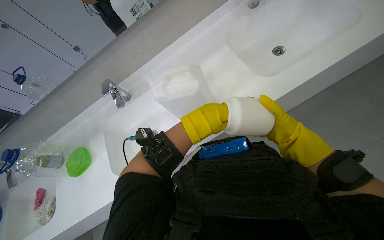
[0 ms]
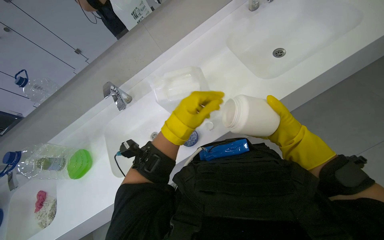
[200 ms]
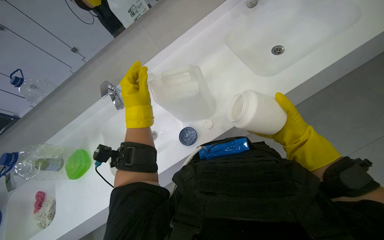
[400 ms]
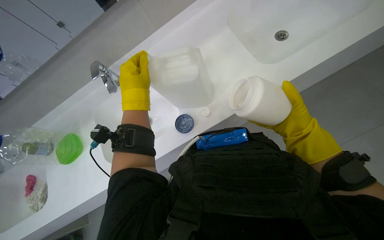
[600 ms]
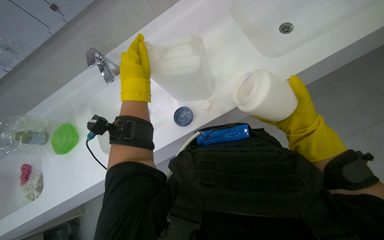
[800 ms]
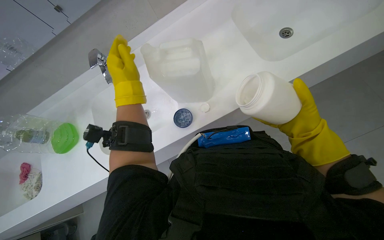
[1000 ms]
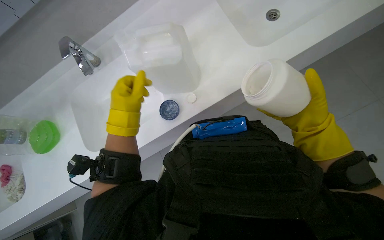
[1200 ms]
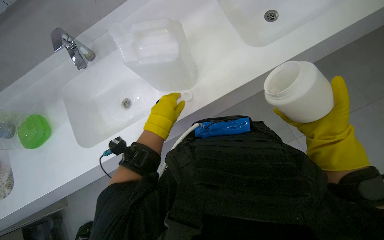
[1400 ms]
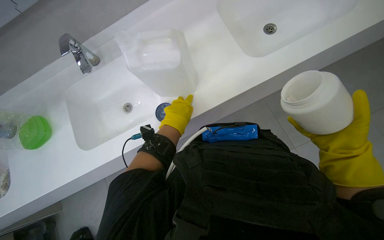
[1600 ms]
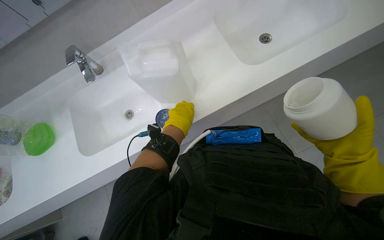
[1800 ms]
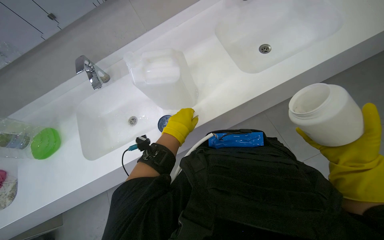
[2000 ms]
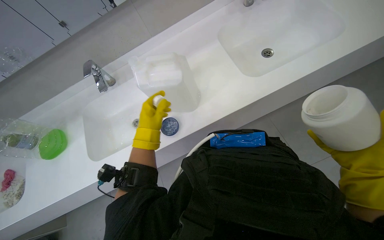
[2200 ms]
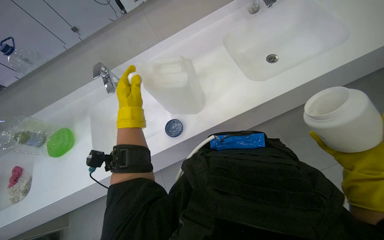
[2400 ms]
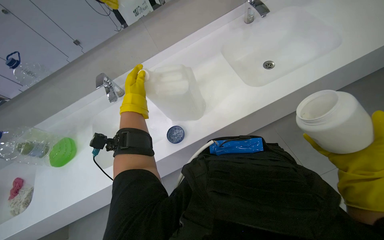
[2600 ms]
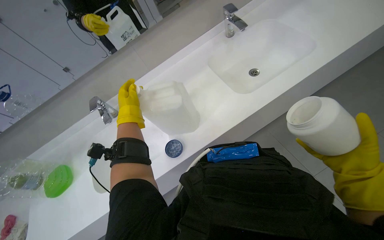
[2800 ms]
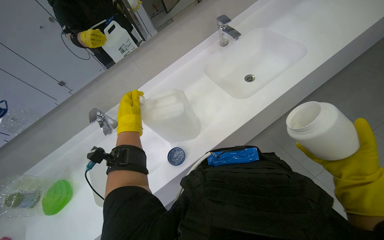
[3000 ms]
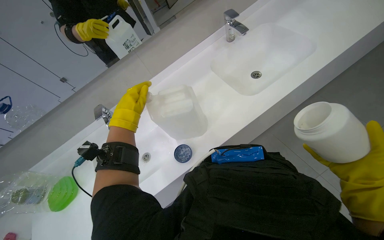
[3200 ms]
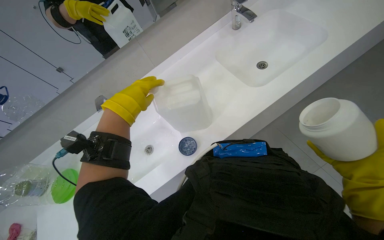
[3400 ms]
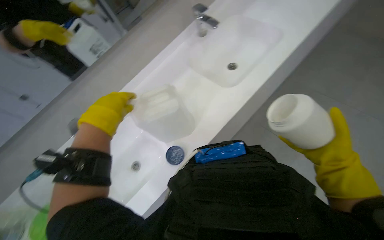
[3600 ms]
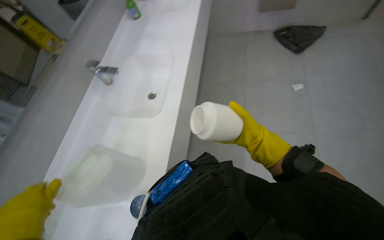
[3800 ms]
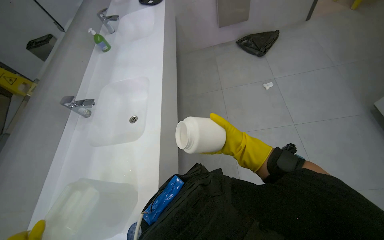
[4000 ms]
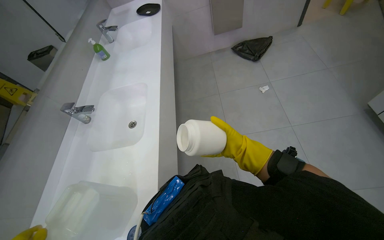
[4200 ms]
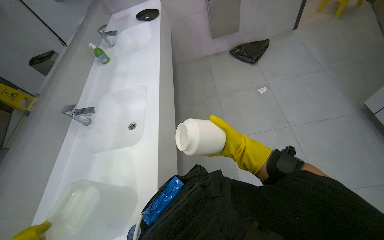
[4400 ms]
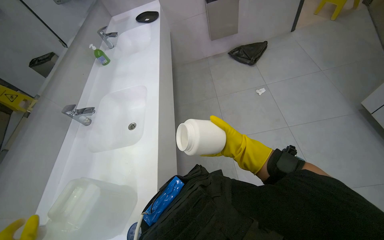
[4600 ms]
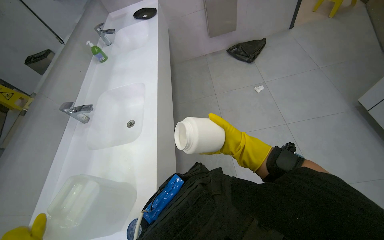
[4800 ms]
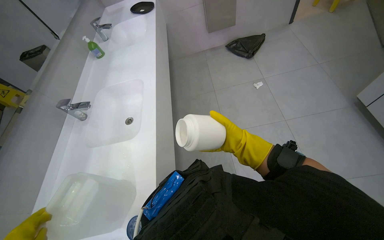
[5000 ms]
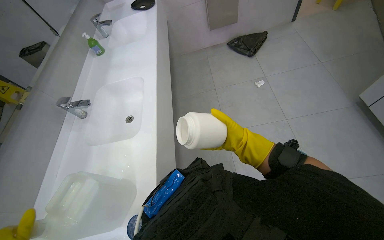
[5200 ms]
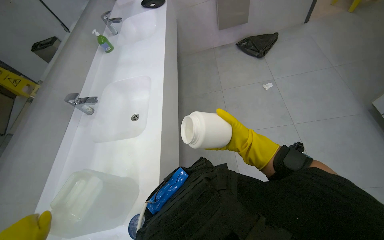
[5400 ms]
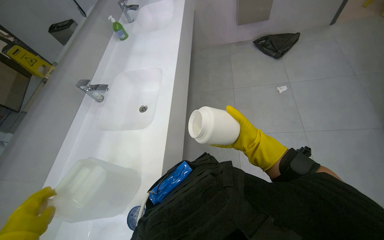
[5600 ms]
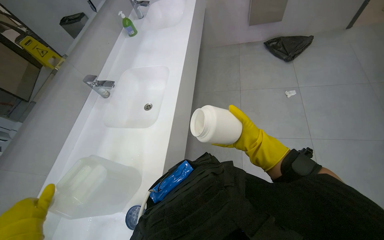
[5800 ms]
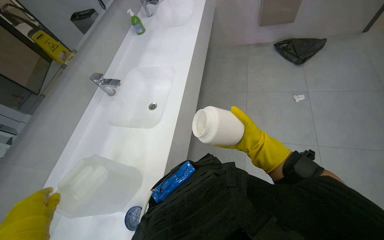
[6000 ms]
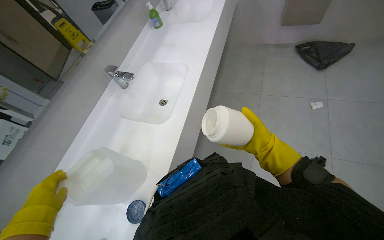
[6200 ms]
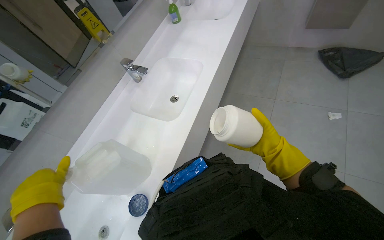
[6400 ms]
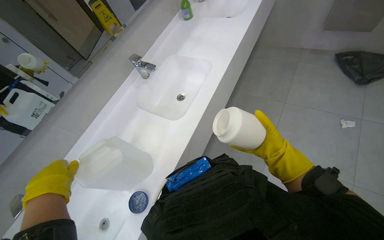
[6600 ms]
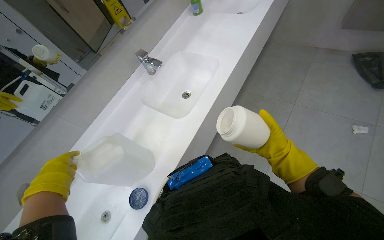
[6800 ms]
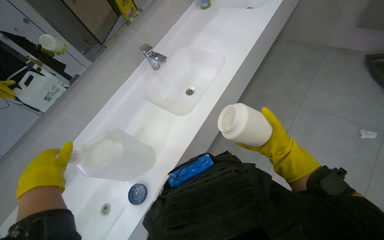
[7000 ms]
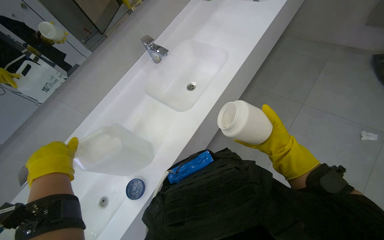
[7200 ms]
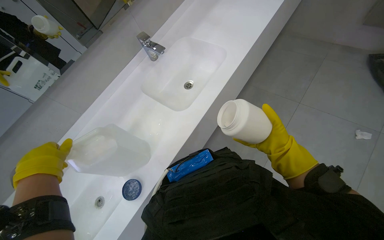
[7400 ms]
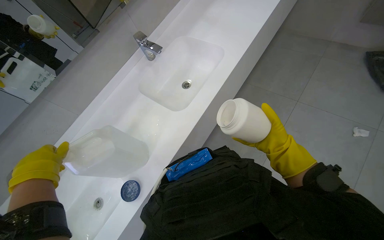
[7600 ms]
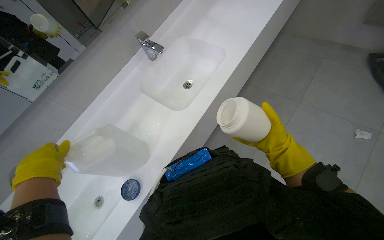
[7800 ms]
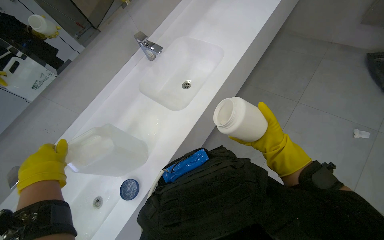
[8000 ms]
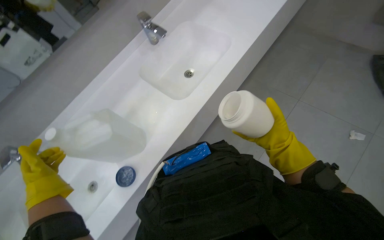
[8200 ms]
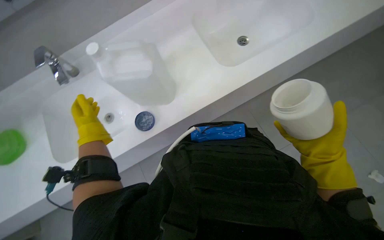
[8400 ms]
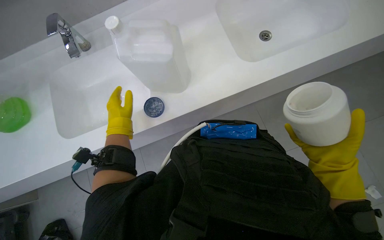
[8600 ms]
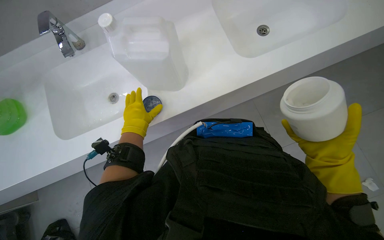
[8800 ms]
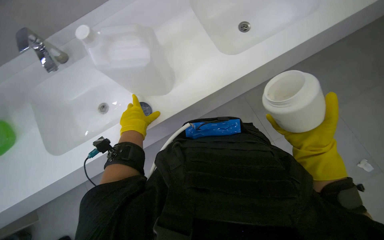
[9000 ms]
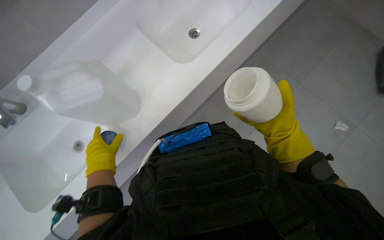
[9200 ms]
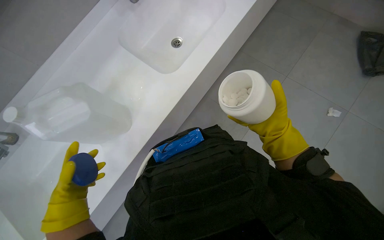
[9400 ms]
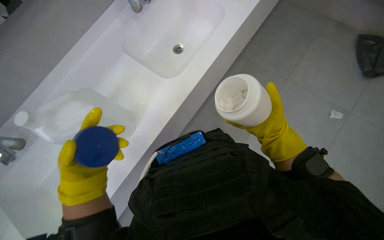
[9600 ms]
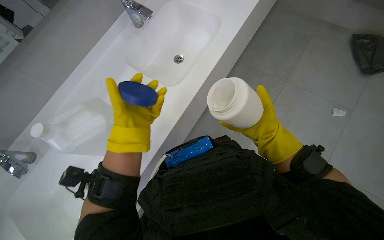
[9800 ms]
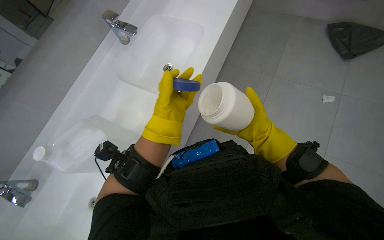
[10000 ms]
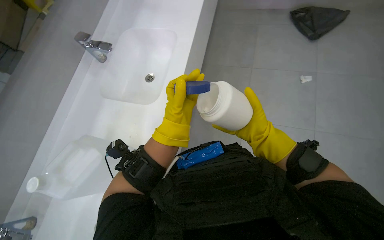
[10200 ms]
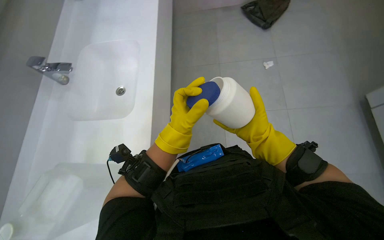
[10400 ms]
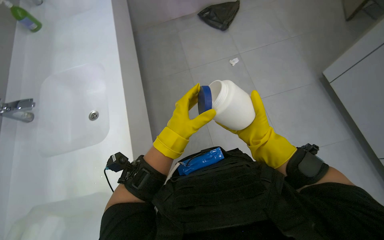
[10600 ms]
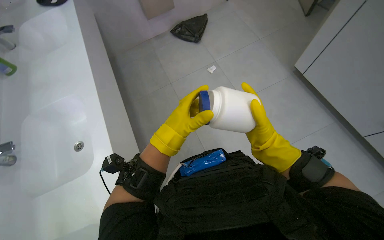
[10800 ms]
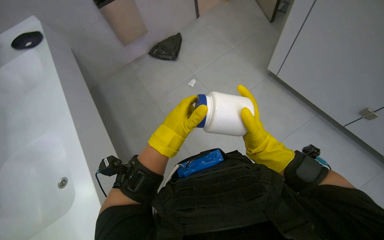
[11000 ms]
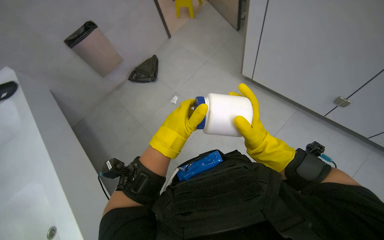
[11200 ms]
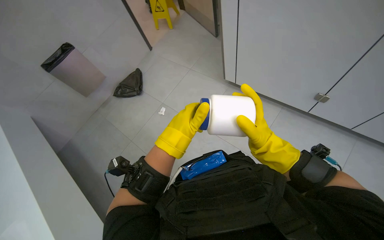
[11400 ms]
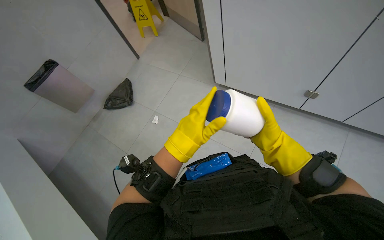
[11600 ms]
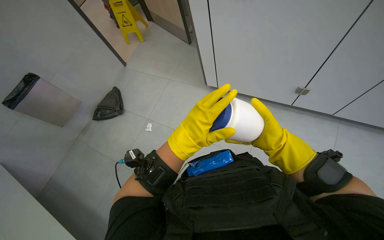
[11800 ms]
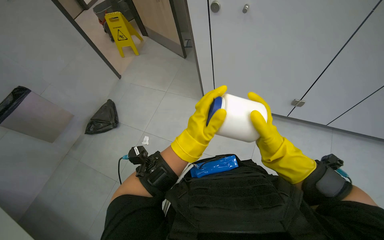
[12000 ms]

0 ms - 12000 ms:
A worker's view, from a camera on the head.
Job: preparing cleaning supplies.
The whole recording: Preparing cleaning solution with tablets. The worker retrieves cleaning tablets from the cart and adds them to the water-filled container.
0 ms - 1600 ms: The right hand is displaced nearer to the camera by about 15 cm. The left hand moves about 15 cm to the left and comes back.
1600 ms - 3000 ms: The view tips upward by some 20 degrees. The left hand heads to the left, covering about 15 cm.
3000 ms - 4400 ms: The wearer looks some 60 degrees further to the right. The wearer looks approximately 15 degrees further upward.
6000 ms - 7600 ms: The wearer looks about 25 degrees further to the left.
7600 ms - 9000 ms: The wearer looks approximately 20 degrees further downward. Everything in view rotates roughly 25 degrees clockwise. The left hand moves farther from the camera, roughly 25 cm.
9000 ms - 10400 ms: The wearer looks roughly 45 degrees further to the right.
10400 ms - 12000 ms: The wearer looks roughly 50 degrees further to the right. The wearer looks approximately 25 degrees further upward.

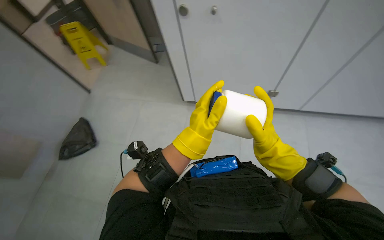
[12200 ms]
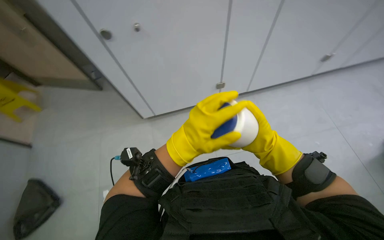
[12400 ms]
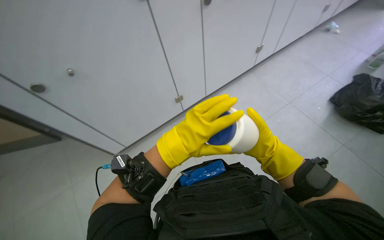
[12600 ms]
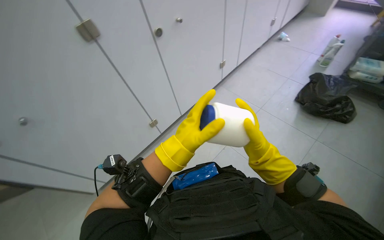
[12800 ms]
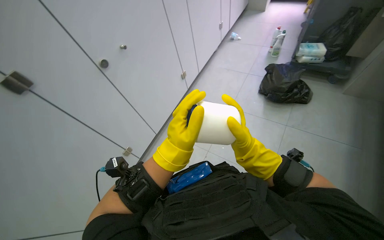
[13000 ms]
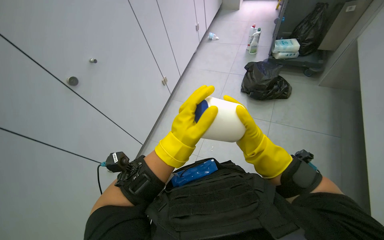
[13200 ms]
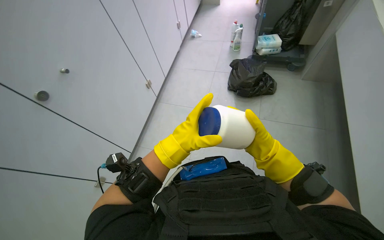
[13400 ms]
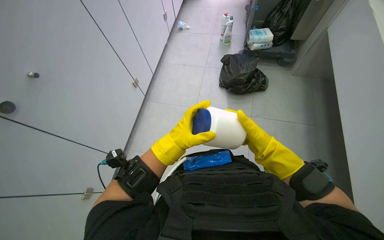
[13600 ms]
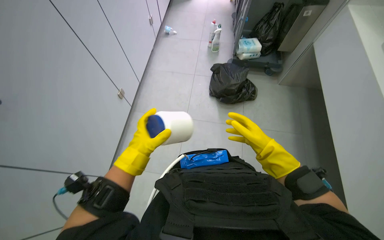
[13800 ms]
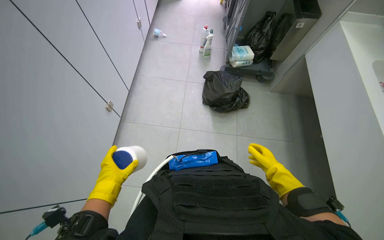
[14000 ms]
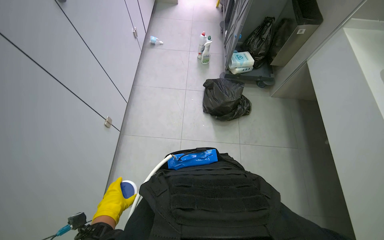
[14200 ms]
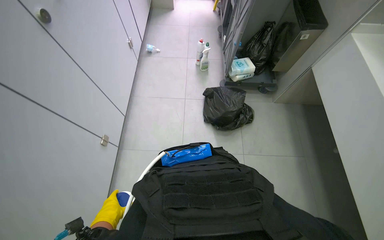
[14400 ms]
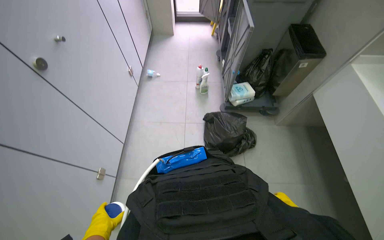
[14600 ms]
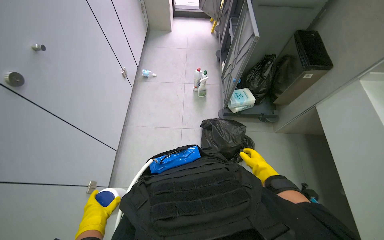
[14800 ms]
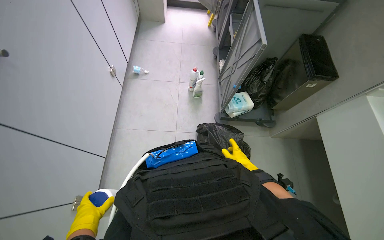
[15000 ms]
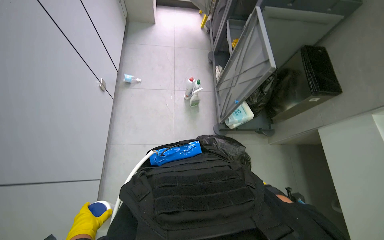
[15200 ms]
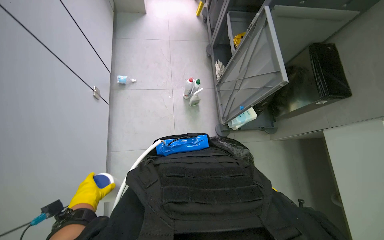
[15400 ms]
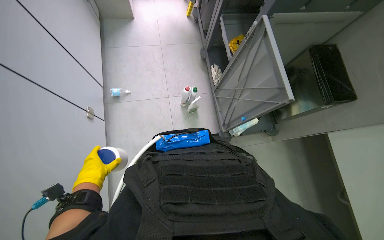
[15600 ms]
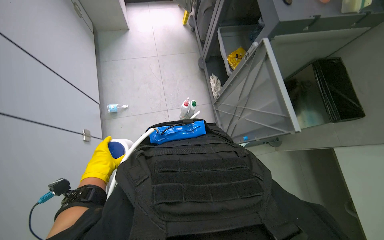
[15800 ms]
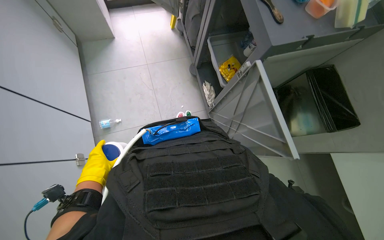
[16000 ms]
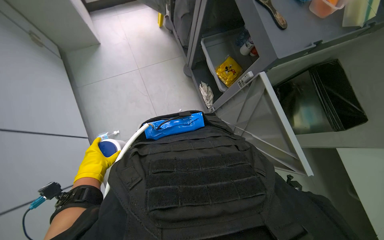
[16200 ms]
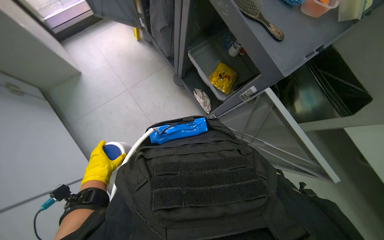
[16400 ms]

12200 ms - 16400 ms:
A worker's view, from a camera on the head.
Job: preparing cleaning supplies.
The whole recording: Preparing cleaning solution with tablets. The worker retrieves cleaning tablets from the cart and adds them to the water-filled container.
12200 ms - 13600 ms: The head travels about 40 cm. The head rotates approximately 70 degrees to the right.
13600 ms - 15000 ms: The camera travels some 1 m.
15000 ms - 16400 ms: The wearer moves approximately 1 m. The view tips downward by roughly 20 degrees. The scene rotates counterclockwise by approximately 35 degrees.

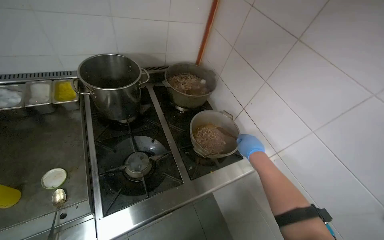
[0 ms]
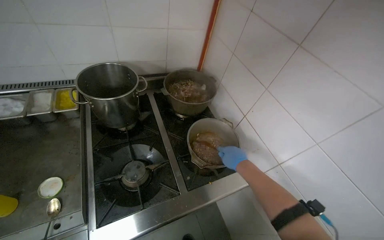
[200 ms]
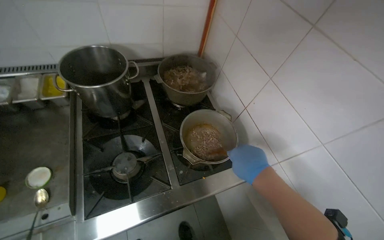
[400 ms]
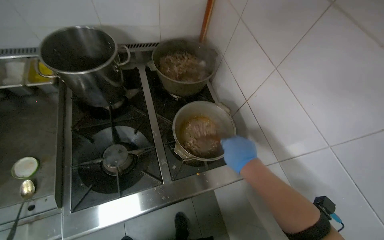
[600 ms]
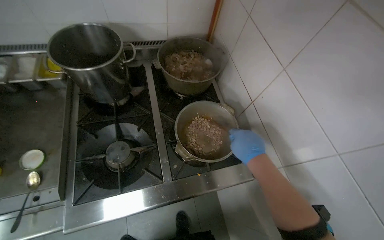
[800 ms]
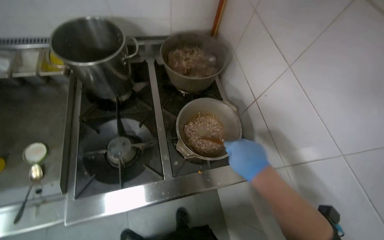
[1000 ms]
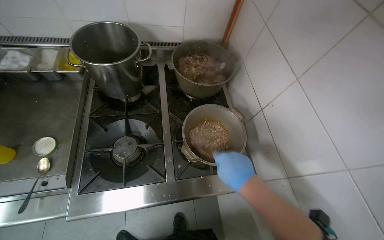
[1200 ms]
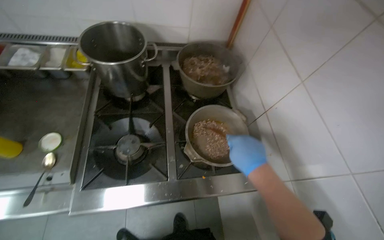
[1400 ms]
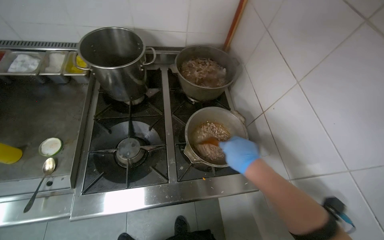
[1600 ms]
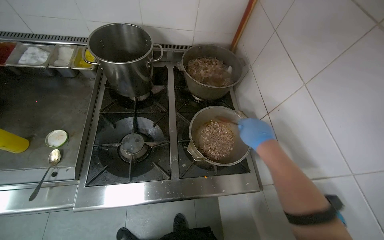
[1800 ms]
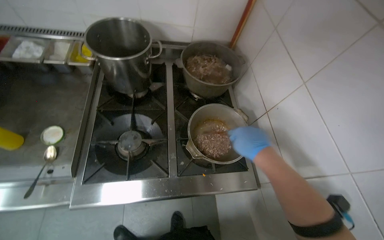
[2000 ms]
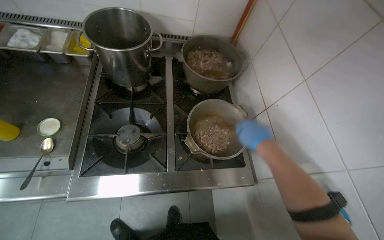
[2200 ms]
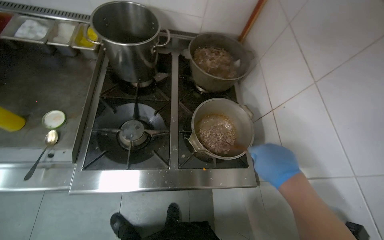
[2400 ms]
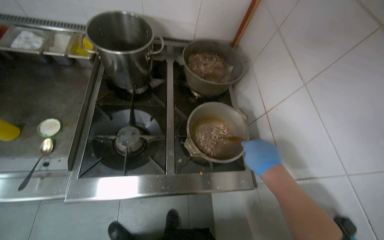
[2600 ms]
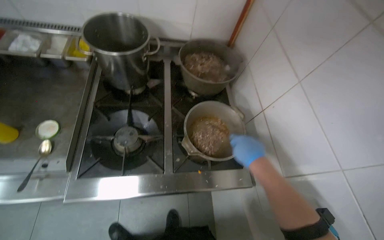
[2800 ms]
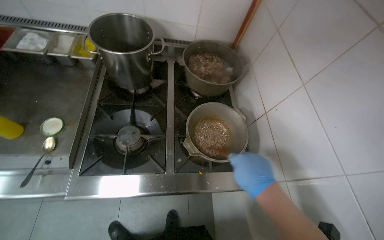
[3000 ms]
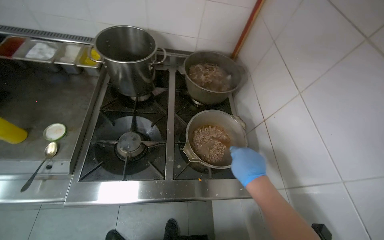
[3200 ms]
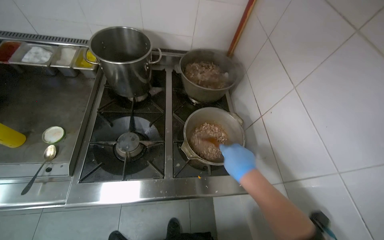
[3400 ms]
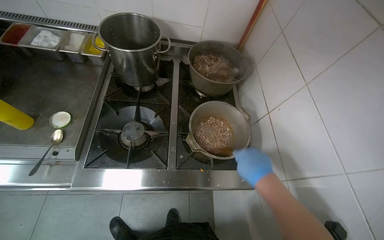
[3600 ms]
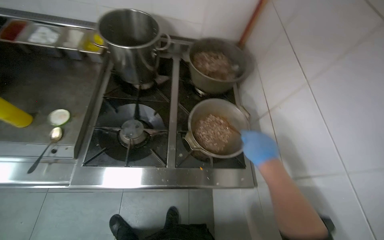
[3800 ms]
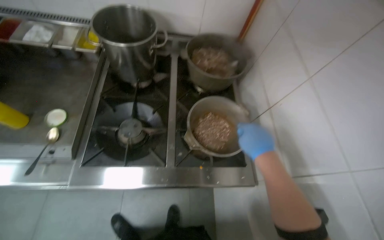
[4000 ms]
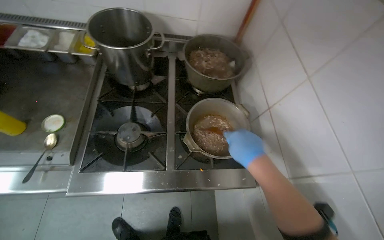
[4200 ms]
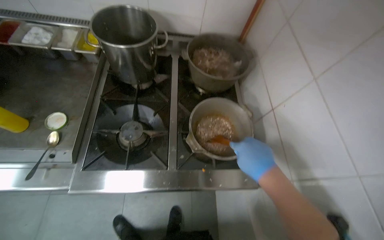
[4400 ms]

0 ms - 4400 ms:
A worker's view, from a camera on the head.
Job: cooking food.
The whole recording: Adding ingredients and stirring food. The worker stirs food in a pot on the stove, occasionally pausing.
0 ms - 1400 ms: The wearer's head swings about 15 degrees to the left.
